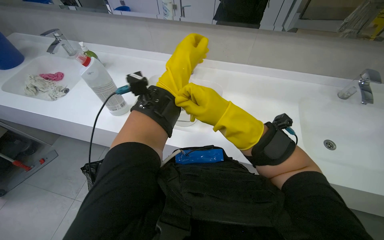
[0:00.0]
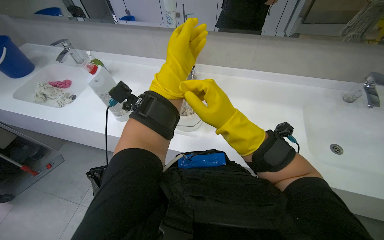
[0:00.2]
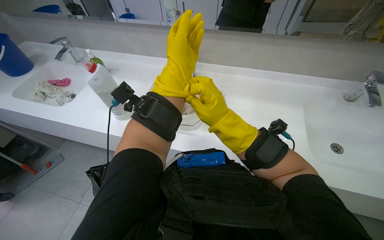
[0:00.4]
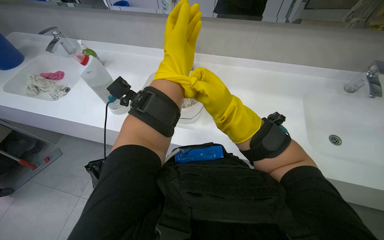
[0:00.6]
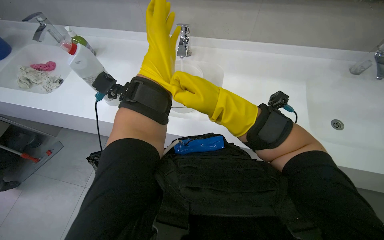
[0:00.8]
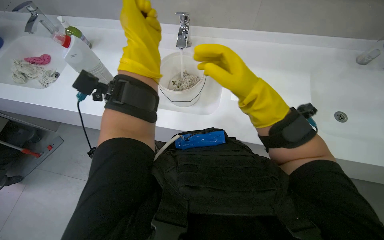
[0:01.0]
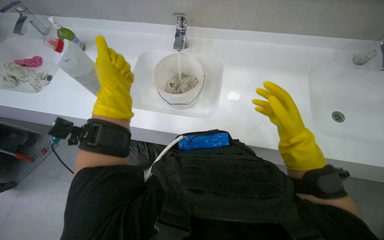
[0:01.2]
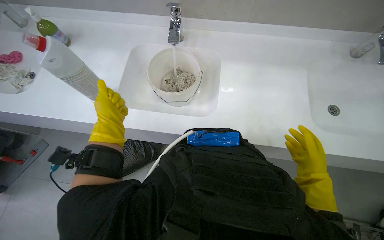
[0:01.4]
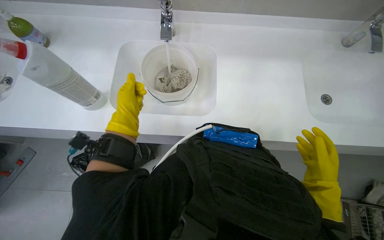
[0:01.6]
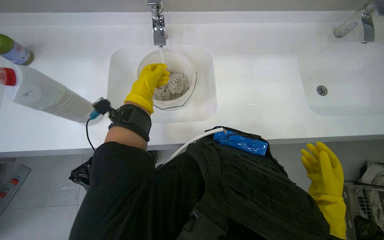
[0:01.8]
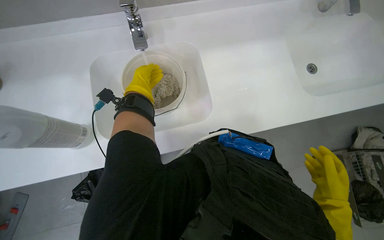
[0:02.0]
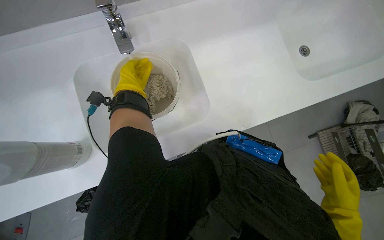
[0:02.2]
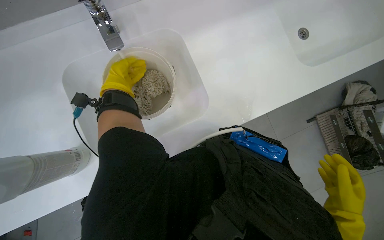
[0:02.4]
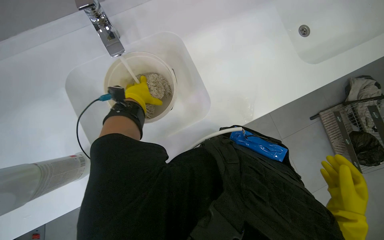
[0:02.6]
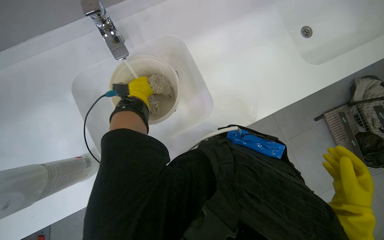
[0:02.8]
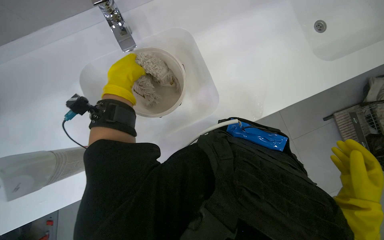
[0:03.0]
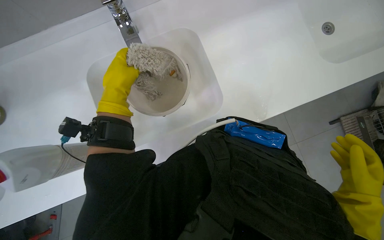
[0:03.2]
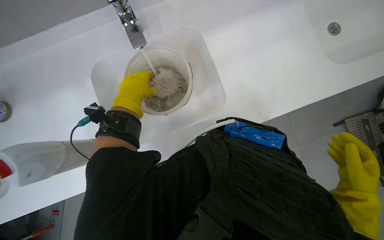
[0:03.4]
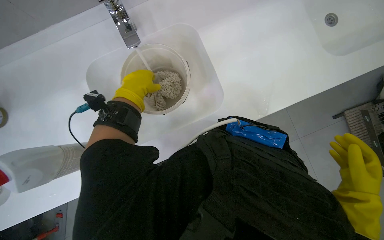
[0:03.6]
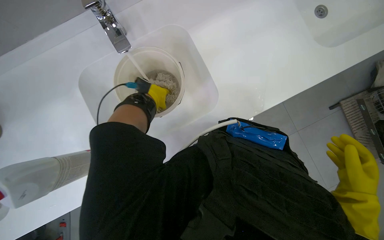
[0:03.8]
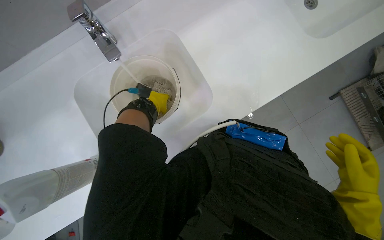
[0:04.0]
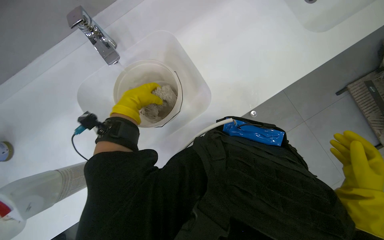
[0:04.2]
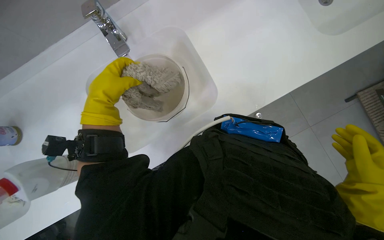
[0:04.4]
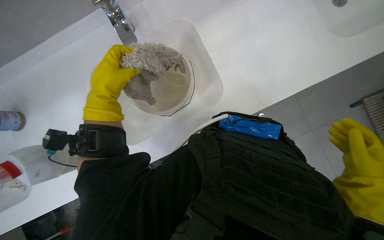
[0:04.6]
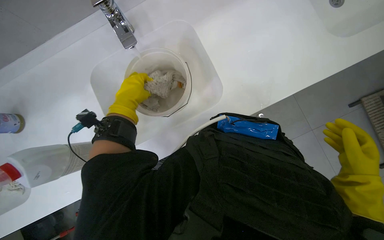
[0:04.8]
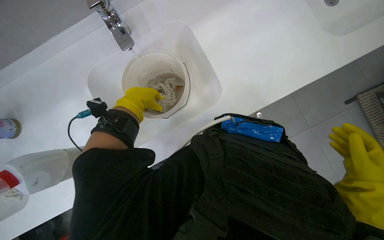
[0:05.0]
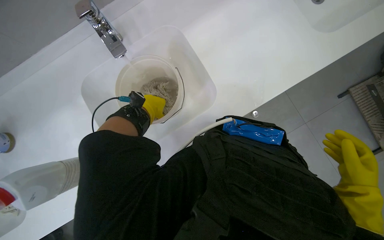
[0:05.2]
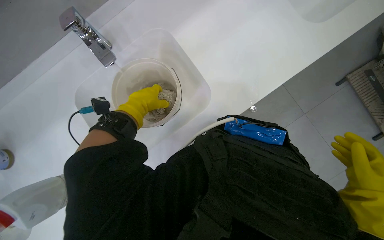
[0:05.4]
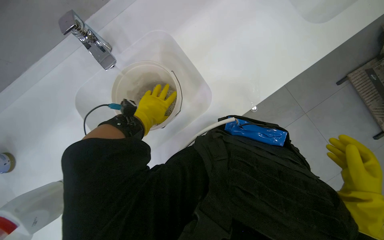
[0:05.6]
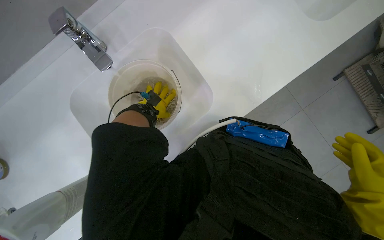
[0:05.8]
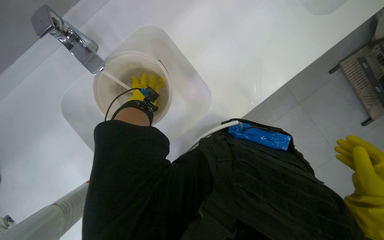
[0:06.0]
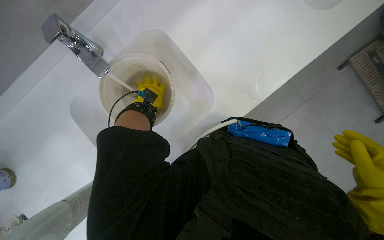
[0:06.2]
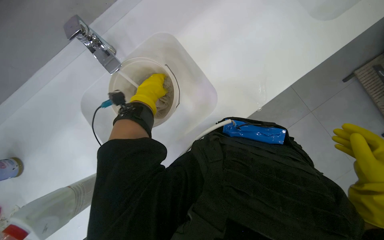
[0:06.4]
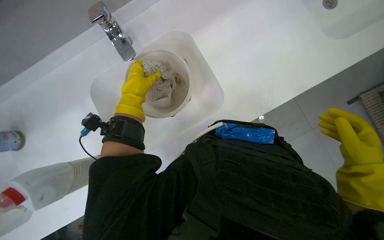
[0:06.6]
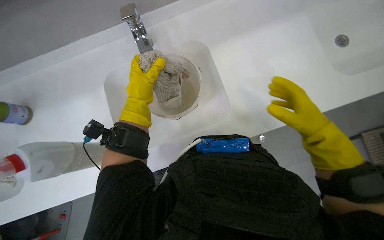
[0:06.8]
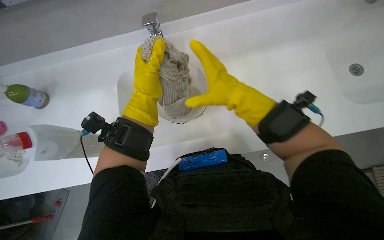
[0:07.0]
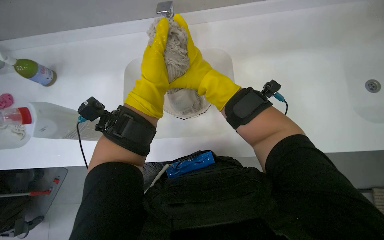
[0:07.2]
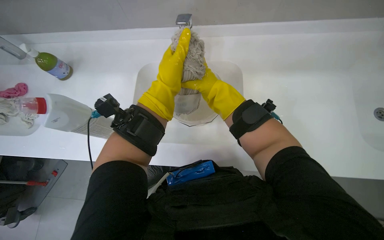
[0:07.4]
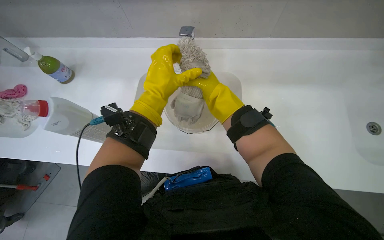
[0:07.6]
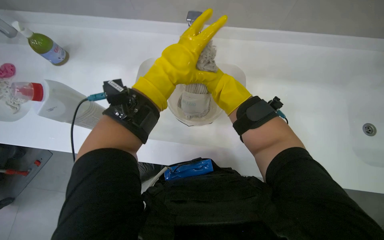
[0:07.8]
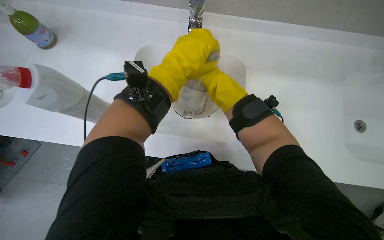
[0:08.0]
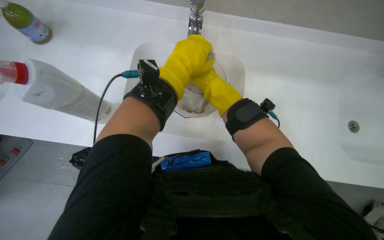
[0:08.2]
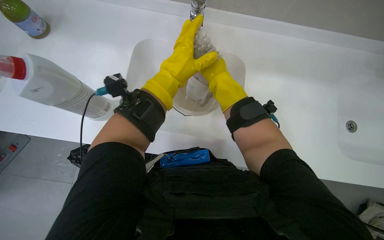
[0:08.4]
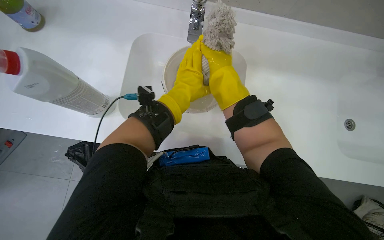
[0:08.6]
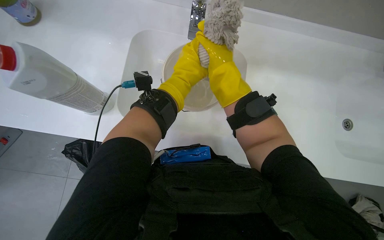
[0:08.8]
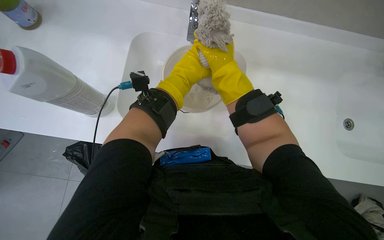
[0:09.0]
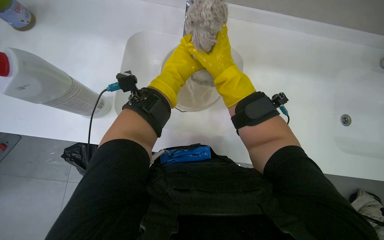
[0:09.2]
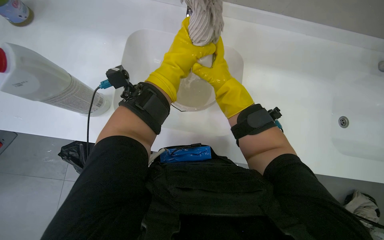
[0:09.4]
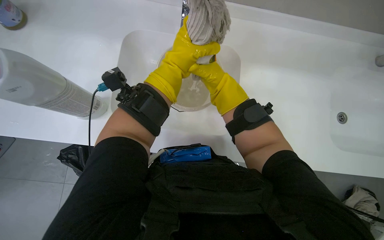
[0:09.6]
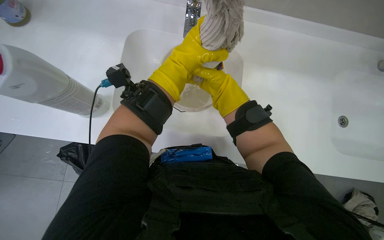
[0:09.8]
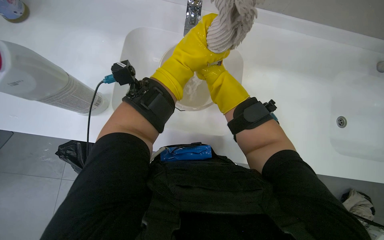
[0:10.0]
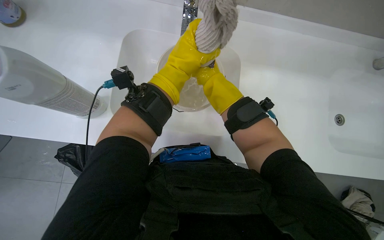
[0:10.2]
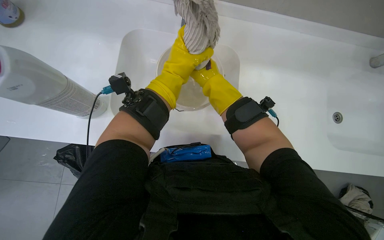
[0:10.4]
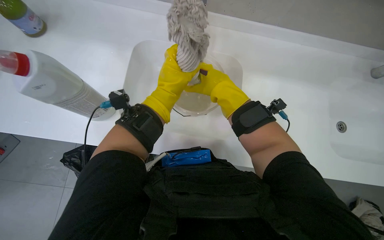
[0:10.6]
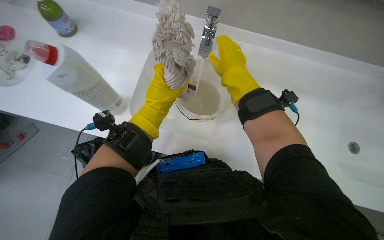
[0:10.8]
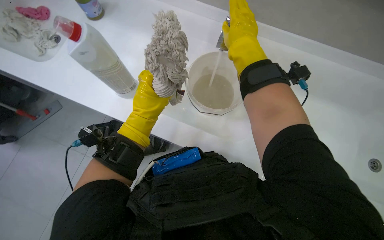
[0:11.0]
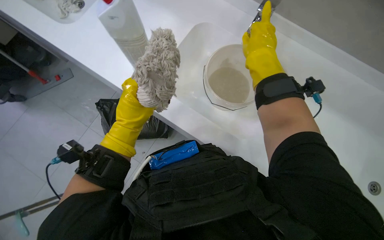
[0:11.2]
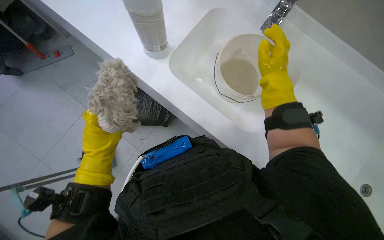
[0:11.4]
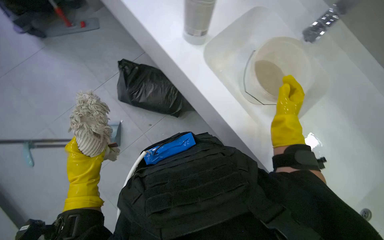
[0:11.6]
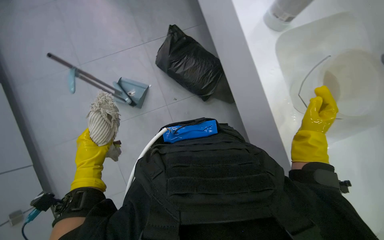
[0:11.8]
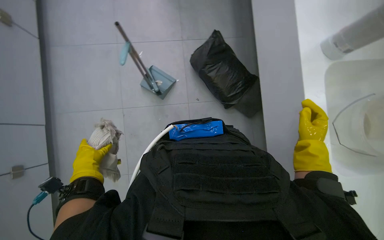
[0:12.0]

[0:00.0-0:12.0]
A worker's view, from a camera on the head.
Job: preparing cleaning supplies.
The whole recording: Cleaning and preparing mop head. The worker cleans the mop head in the sink, fills a bucket with water, wrings it out, and attaches it to the mop handle.
0:00.0 to 0:01.6: The wearer looks some 15 degrees further downward. The left hand is displaced farther from the camera and to the left by about 30 cm; the right hand heads to the right and down the picture, covering some 30 cm.
0:01.6 to 0:03.0: The camera pitches downward, by about 15 degrees. The scene turns about 25 degrees counterclockwise in the picture.
0:03.0 to 0:04.4: The left hand reaches about 20 cm farther from the camera, then returns.
0:04.4 to 0:06.0: The left hand goes about 20 cm farther from the camera and to the right.
0:06.0 to 0:07.6: The view tips upward by roughly 15 degrees. Everything in view rotates about 40 degrees clockwise. The left hand is displaced nearer to the camera by some 15 cm.
0:10.4 to 0:12.0: The wearer's head swings about 35 degrees to the left.

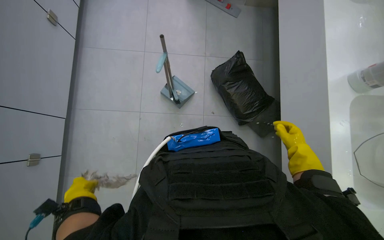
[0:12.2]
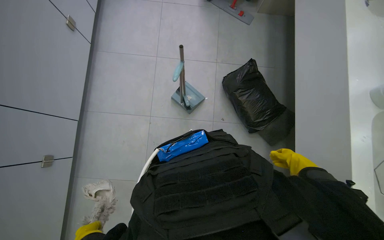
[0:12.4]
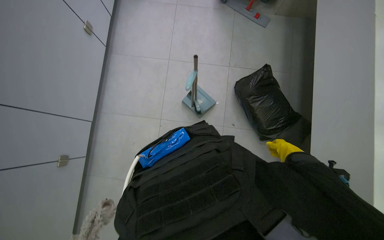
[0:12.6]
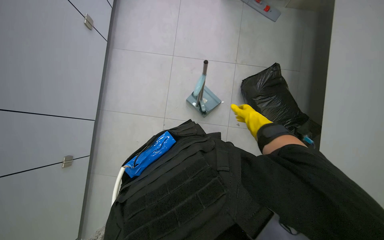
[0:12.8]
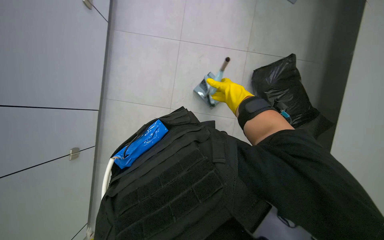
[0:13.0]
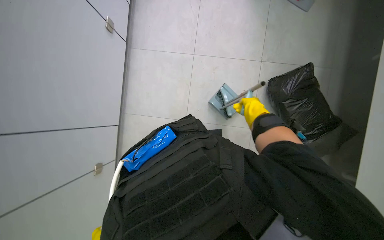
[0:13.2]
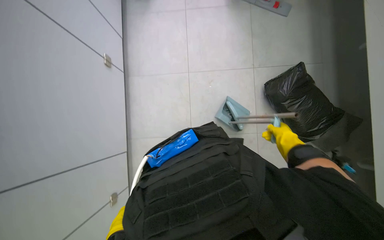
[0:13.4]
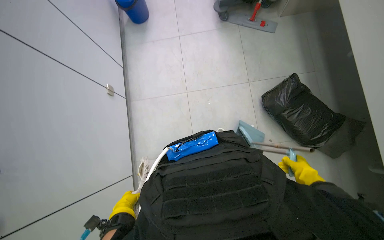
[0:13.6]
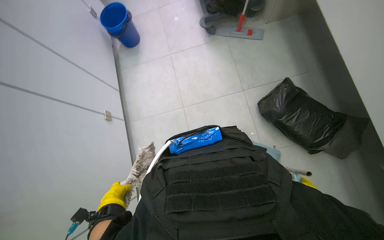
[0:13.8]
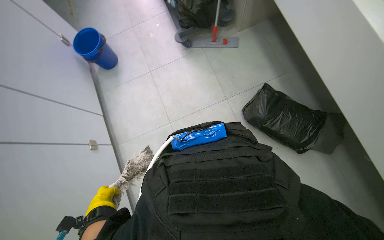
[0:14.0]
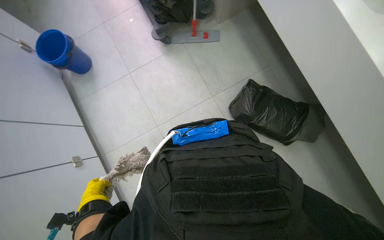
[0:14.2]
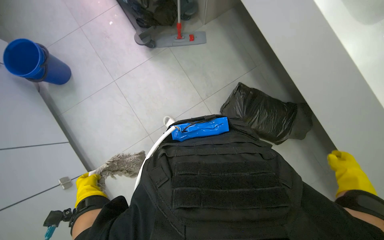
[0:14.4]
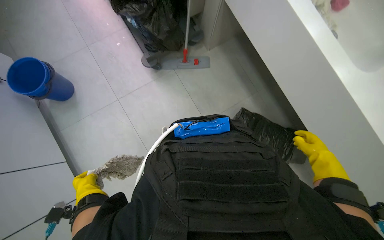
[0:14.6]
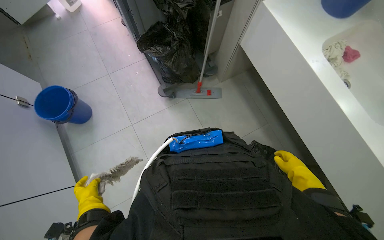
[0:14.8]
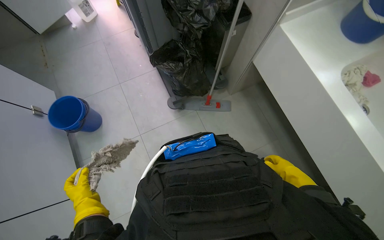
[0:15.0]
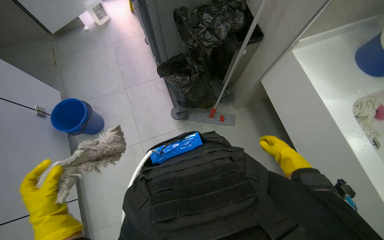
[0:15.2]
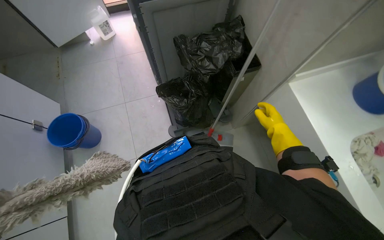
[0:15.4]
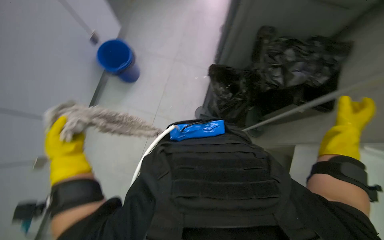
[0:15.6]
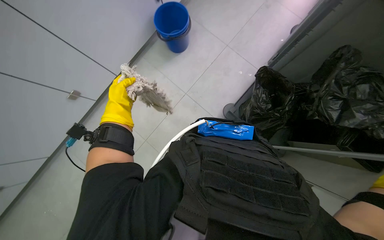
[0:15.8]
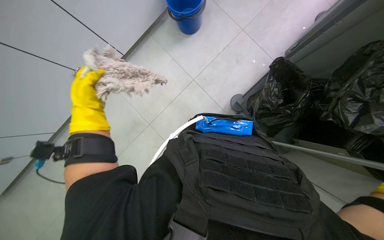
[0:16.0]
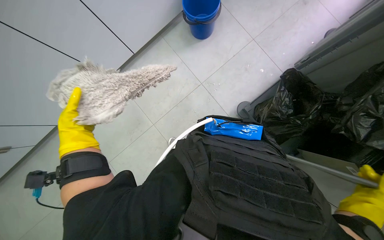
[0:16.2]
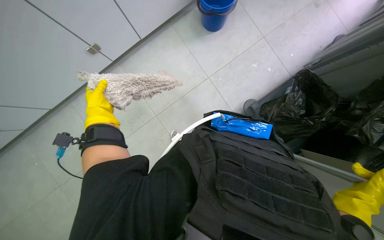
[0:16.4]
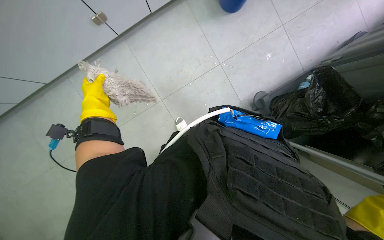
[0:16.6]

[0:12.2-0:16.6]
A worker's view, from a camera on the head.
Job: preparing cleaning supplies.
The whole recording: Cleaning and preparing mop head. The worker cleans the mop head in the sink, fills a bucket with water, wrings it out, and attaches it to the mop handle.
0:12.2 to 0:13.6: The camera is carried about 50 cm.
0:13.6 to 0:15.2: The head travels approximately 70 cm. The view tilts approximately 15 degrees upward.
0:15.2 to 0:16.6: The wearer's head swings roughly 80 degrees to the left. The view tilts about 20 degrees downward.

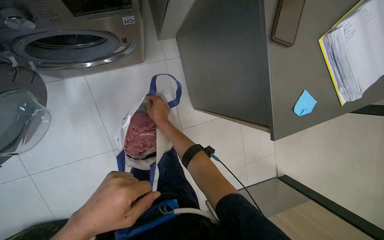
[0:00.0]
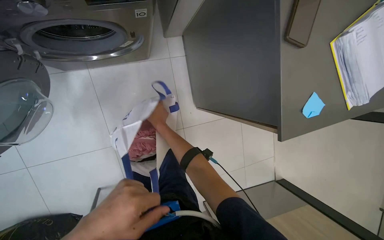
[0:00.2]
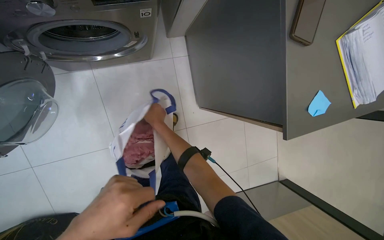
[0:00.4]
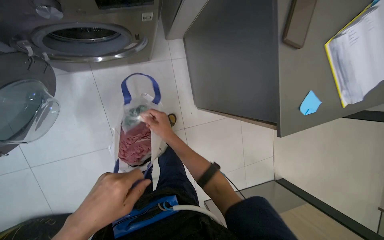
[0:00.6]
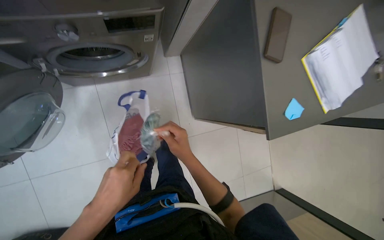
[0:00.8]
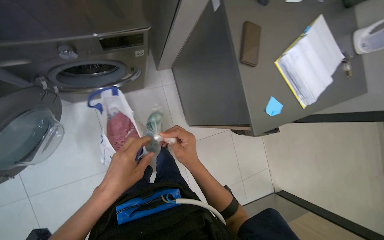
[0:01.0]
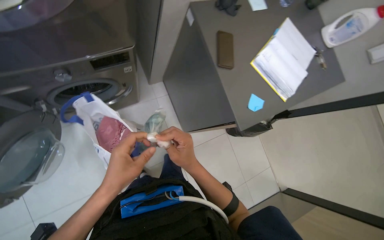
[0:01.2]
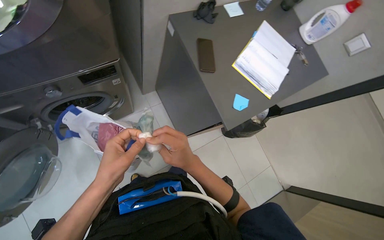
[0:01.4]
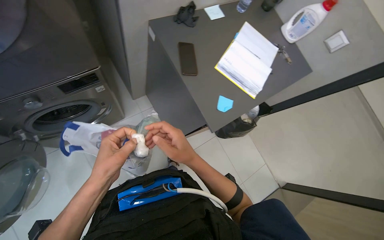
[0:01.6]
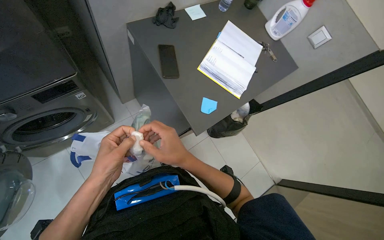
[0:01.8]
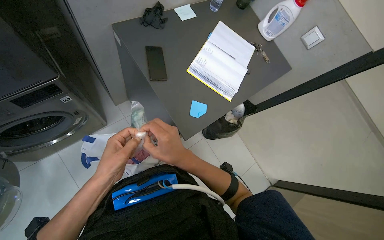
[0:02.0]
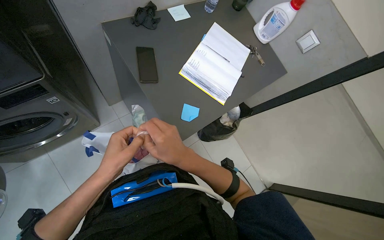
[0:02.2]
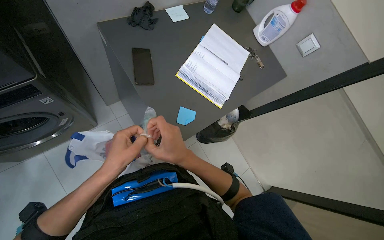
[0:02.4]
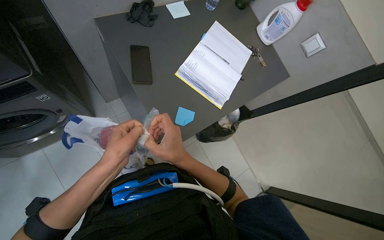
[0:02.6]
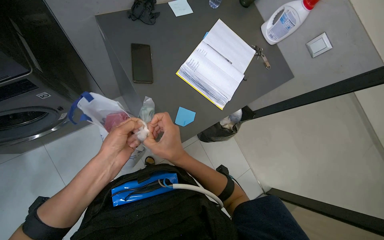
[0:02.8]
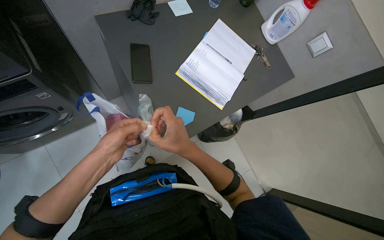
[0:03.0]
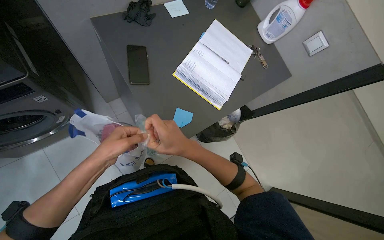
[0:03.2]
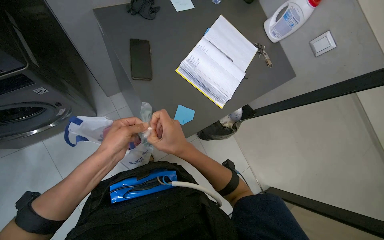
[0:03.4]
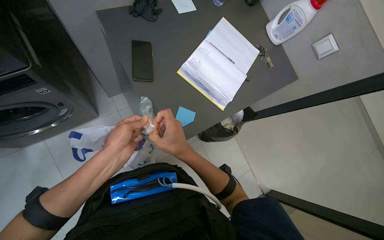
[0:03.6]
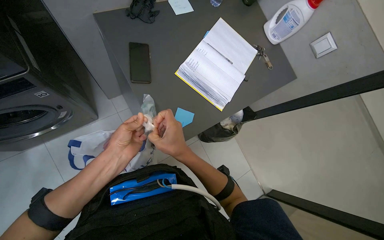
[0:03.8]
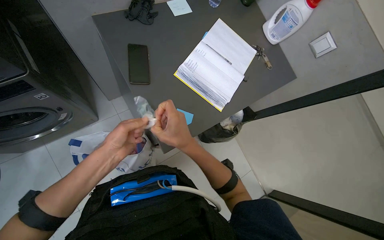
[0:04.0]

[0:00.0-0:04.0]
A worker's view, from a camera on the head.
Job: managing laundry.
The whole recording: Loading laundry into washing machine. The worker prepares items, puts on a glove, and loads clothes into the washing machine.
0:00.0 to 0:01.4: The camera pitches upward, by approximately 20 degrees. The right hand moves nearer to the camera, down the picture and to the right, roughly 40 cm.
0:02.6 to 0:04.0: The hands make small movements and keep their place.
